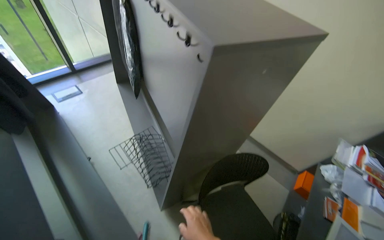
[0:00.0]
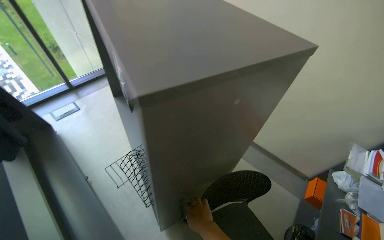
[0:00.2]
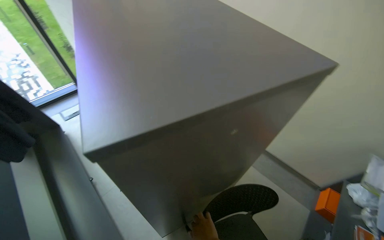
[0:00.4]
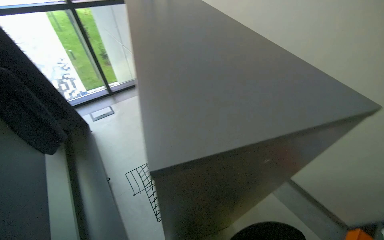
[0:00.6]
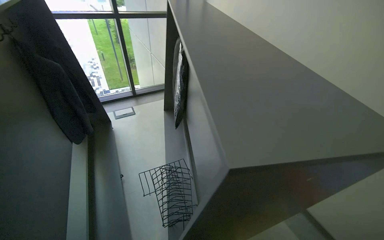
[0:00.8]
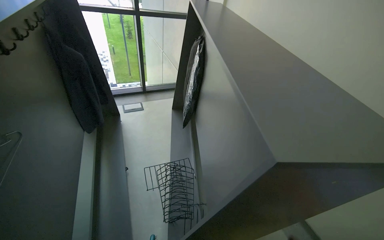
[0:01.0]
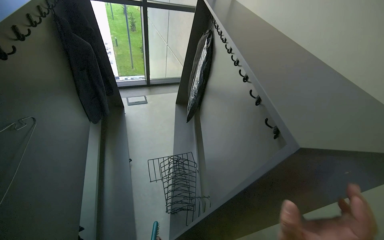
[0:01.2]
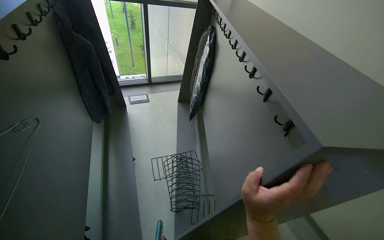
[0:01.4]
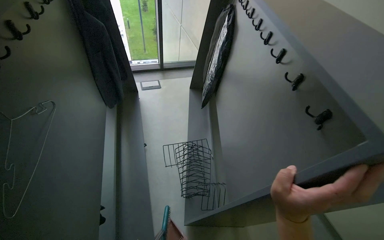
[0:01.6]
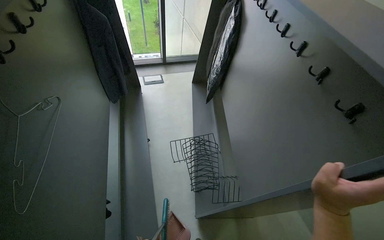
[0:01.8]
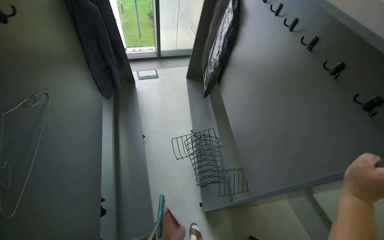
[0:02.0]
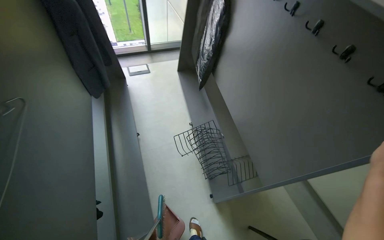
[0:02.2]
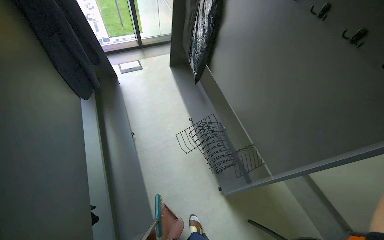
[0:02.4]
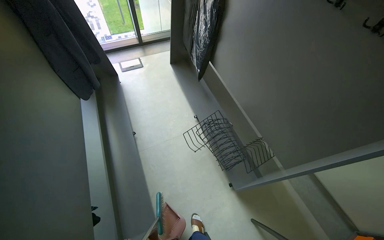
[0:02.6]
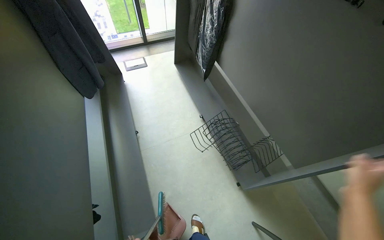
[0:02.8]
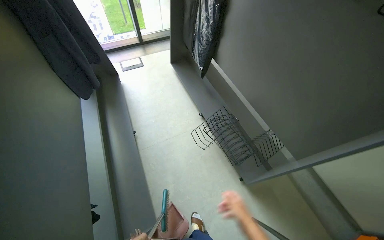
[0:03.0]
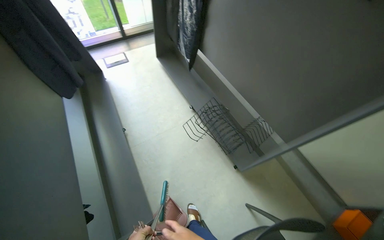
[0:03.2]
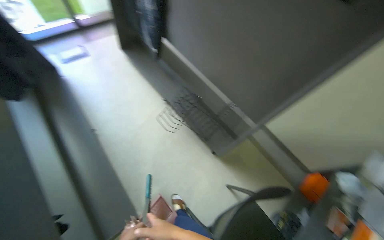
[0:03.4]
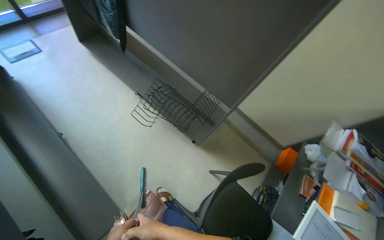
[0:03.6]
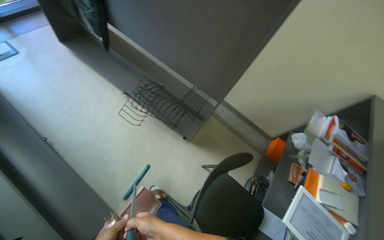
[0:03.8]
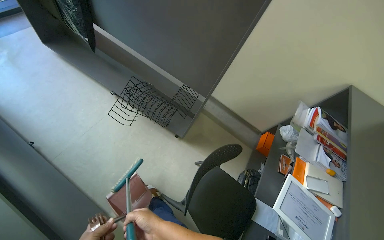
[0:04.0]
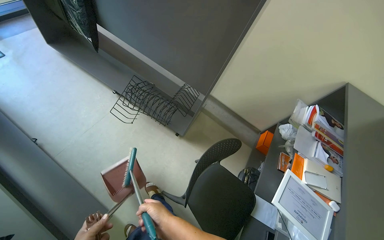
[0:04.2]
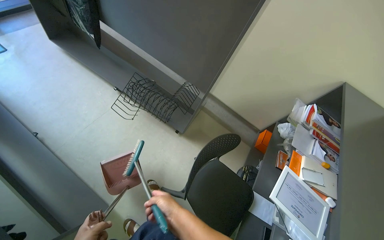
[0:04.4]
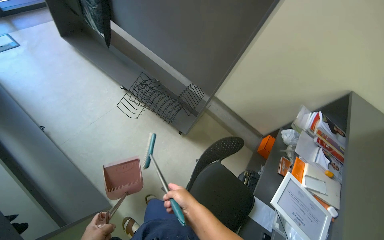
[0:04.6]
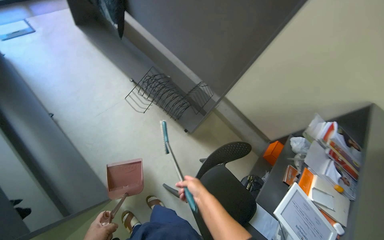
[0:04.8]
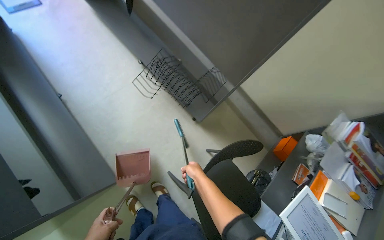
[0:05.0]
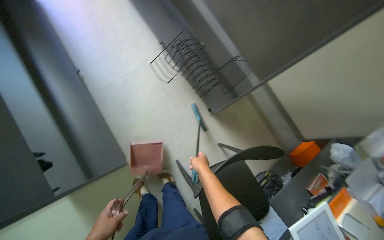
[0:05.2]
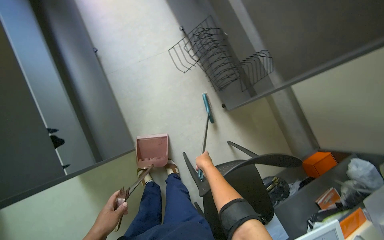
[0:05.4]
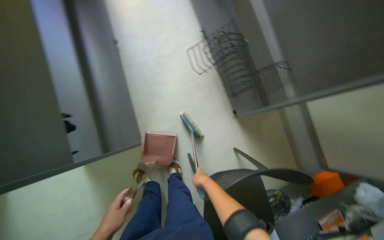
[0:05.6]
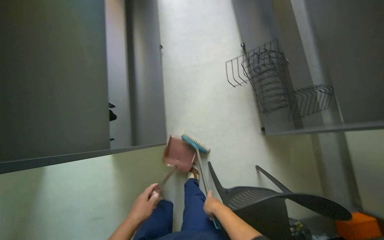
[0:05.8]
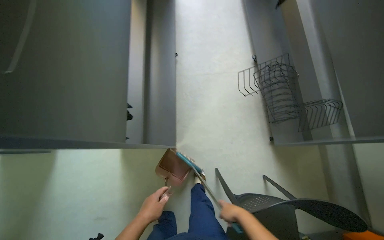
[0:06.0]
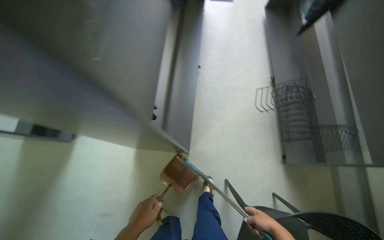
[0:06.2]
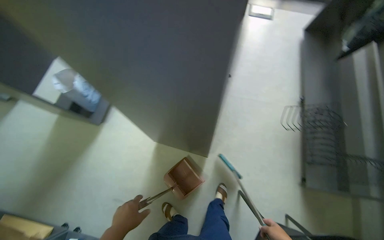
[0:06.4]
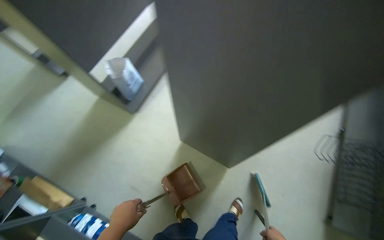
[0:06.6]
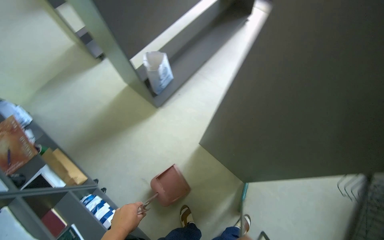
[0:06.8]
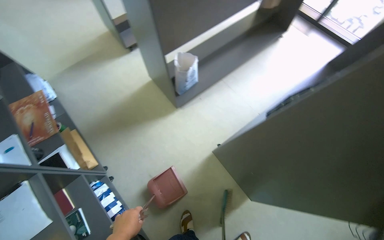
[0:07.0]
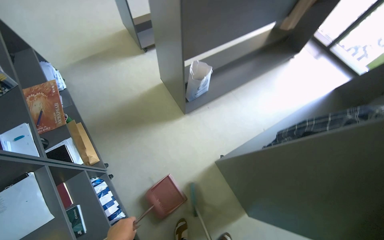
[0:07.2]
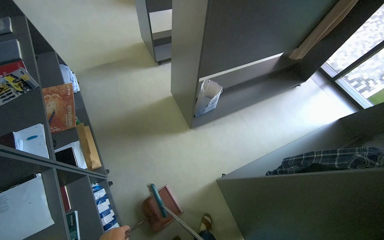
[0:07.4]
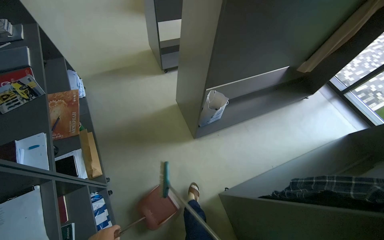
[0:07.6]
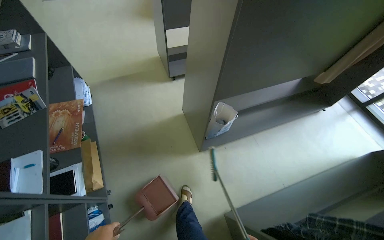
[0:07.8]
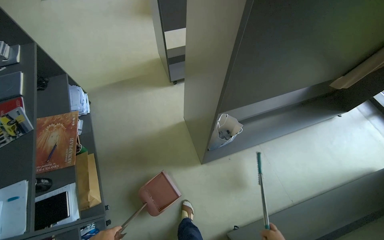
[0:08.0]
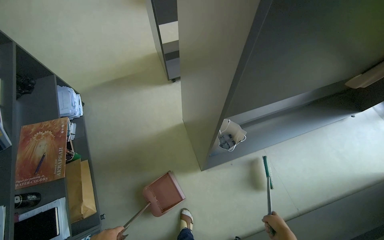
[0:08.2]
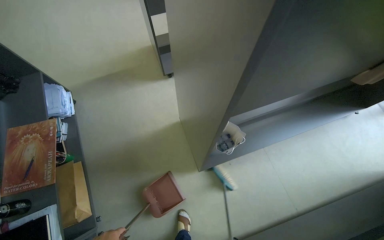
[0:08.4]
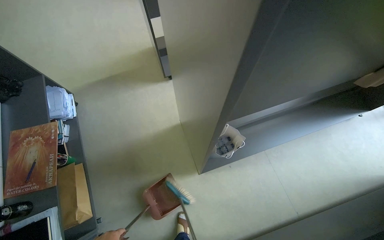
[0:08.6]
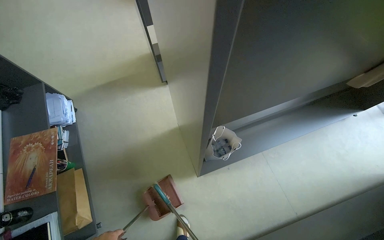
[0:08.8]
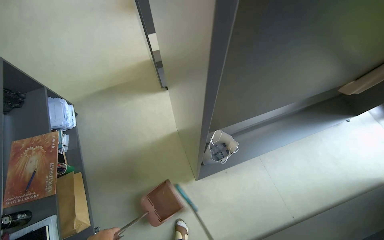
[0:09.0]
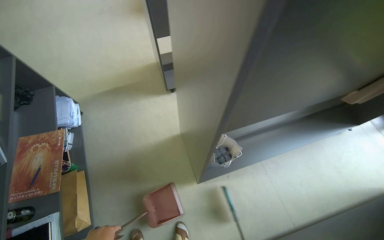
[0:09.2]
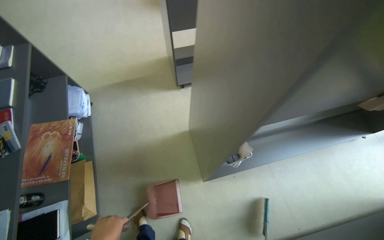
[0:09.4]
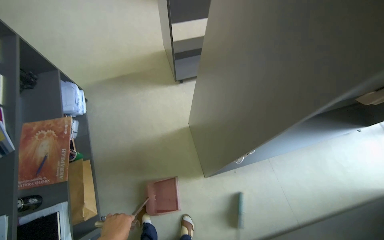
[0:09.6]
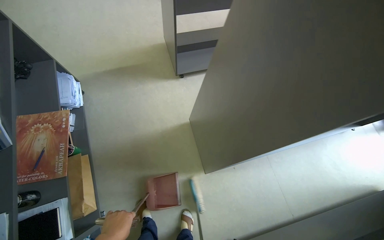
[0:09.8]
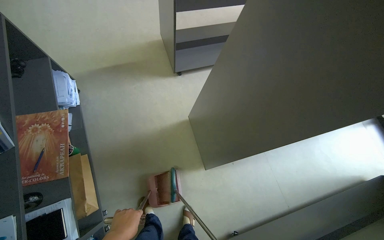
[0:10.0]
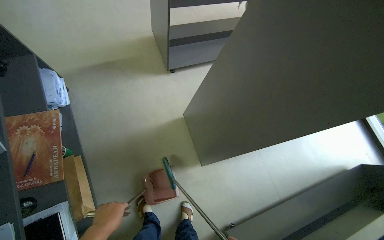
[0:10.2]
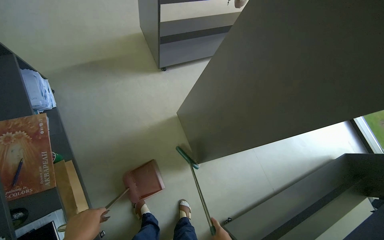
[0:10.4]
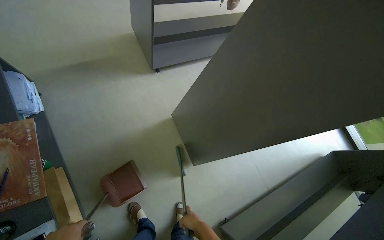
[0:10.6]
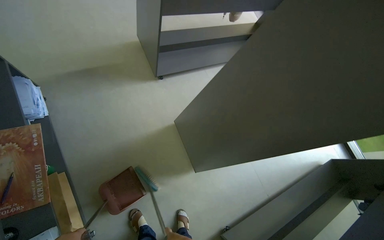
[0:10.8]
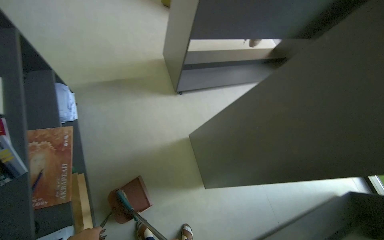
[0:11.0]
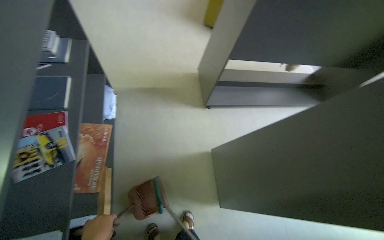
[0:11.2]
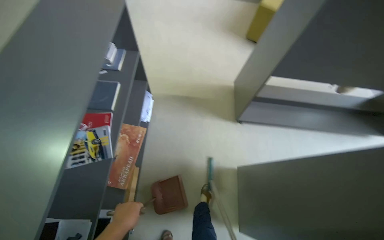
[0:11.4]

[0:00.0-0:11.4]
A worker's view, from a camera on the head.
Job: sweeping floor.
The whole recording: Sweeping office floor. The worker sweeps the office floor with a broom and dustpan.
0:00.0 to 0:01.4: The wearer's head swings about 25 degrees to the left.
0:01.4 to 0:02.8: The camera pitches downward, by roughly 15 degrees.
0:02.8 to 0:04.2: The head rotates some 35 degrees to the right.
0:04.2 to 0:05.6: The head turns to the left by roughly 35 degrees. The view tilts some 15 degrees downward.
0:05.6 to 0:07.2: The camera travels roughly 90 cm. The head turns to the left by approximately 75 degrees. The wearer looks about 20 degrees further upward.
0:07.2 to 0:08.6: The camera travels approximately 60 cm.
0:10.0 to 0:11.4: The wearer looks some 20 degrees further to the left. The camera pitches upward, by some 10 degrees.

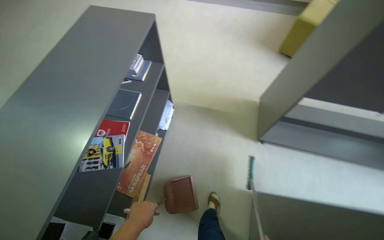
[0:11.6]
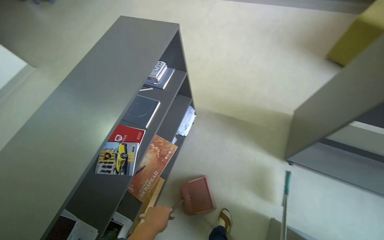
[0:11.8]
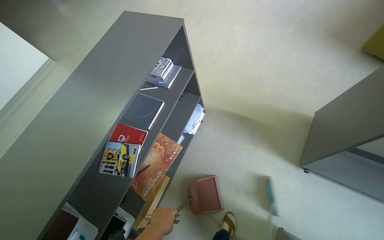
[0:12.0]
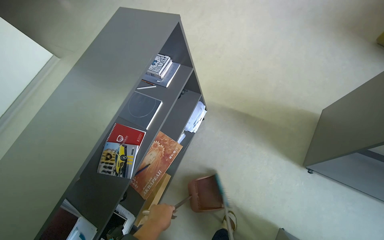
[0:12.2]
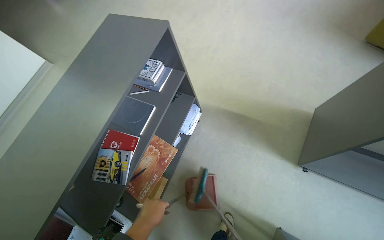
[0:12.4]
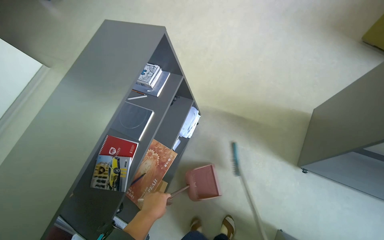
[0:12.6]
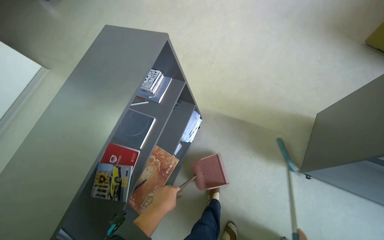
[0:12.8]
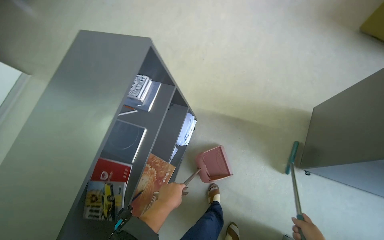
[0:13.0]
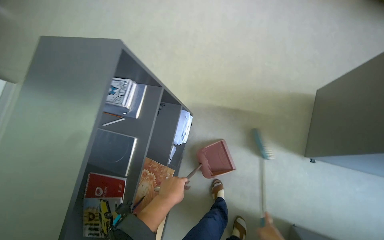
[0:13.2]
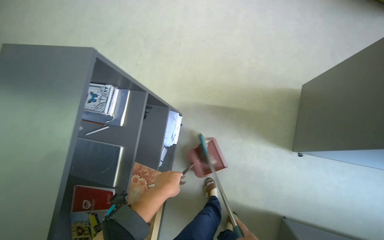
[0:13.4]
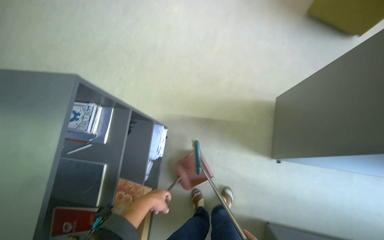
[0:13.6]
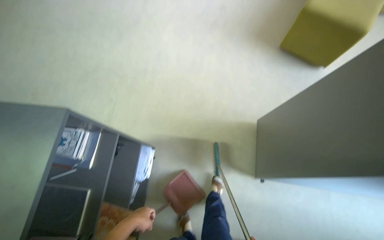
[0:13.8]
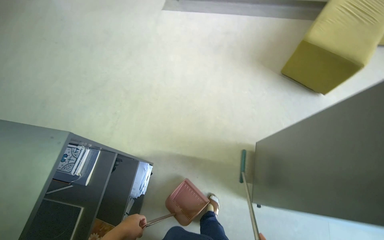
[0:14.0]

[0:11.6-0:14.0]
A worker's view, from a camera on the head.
Job: sweeping floor.
The whole recording: Sweeping office floor. The worker sweeps the office floor with a broom and dustpan.
0:11.6 to 0:12.8: The view pans to the left by roughly 15 degrees. The left hand travels to the right by approximately 15 cm.
0:12.8 to 0:14.0: The head turns to the right by some 15 degrees.

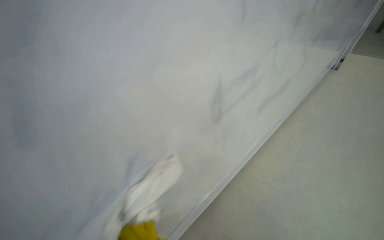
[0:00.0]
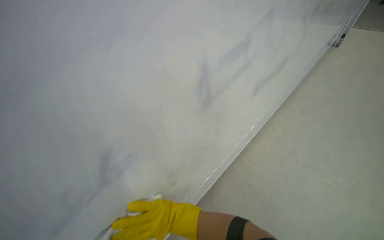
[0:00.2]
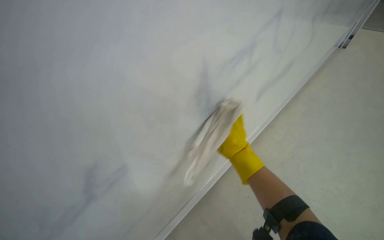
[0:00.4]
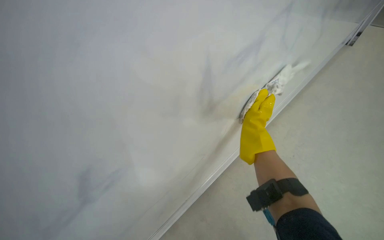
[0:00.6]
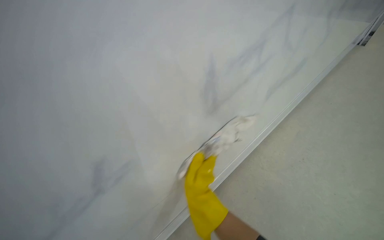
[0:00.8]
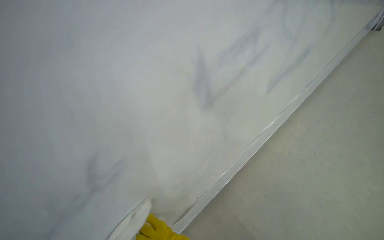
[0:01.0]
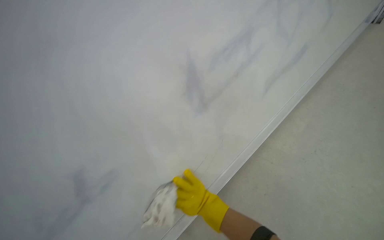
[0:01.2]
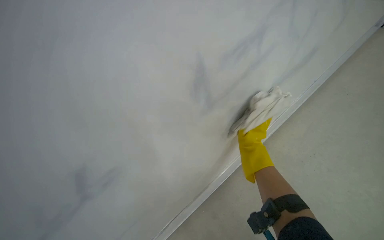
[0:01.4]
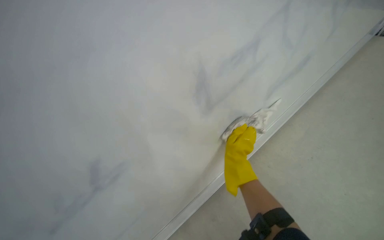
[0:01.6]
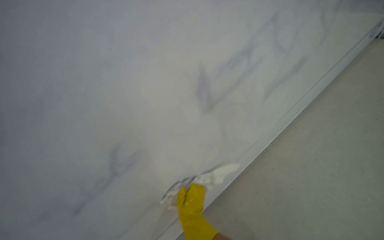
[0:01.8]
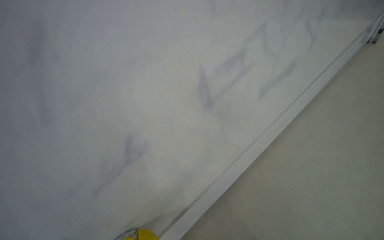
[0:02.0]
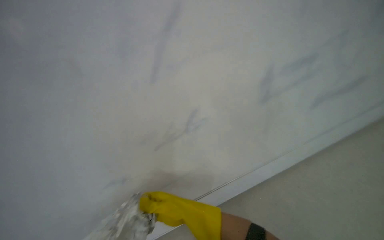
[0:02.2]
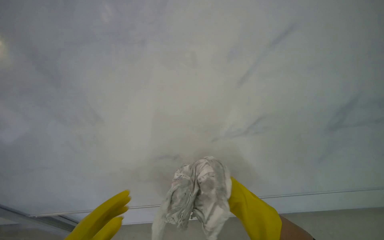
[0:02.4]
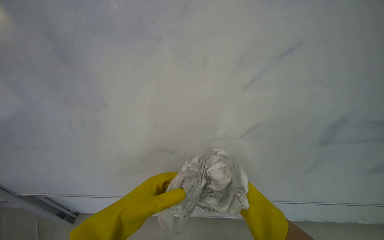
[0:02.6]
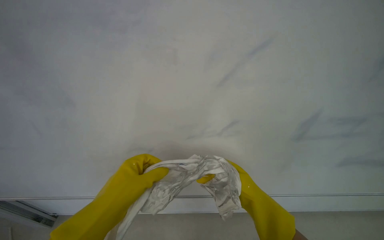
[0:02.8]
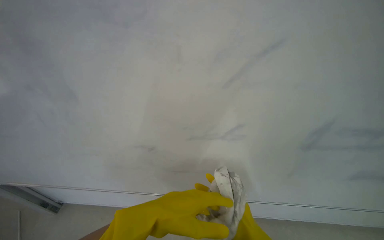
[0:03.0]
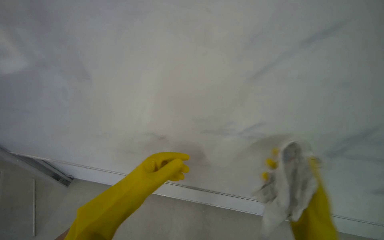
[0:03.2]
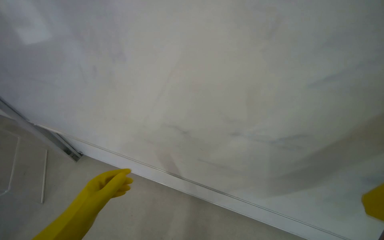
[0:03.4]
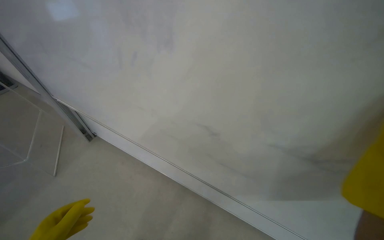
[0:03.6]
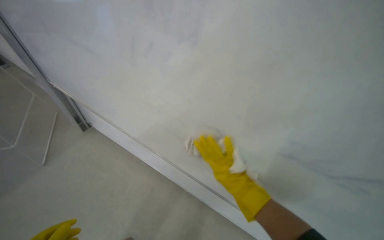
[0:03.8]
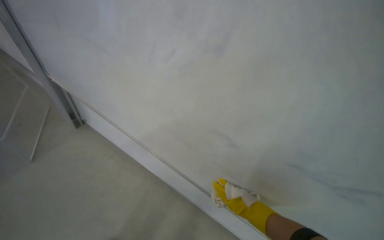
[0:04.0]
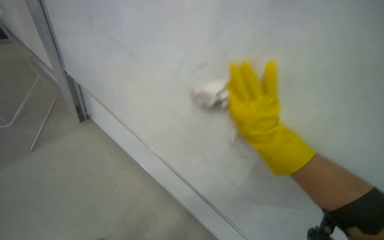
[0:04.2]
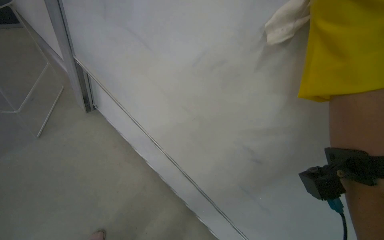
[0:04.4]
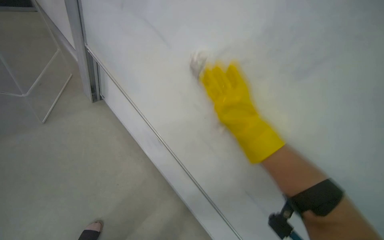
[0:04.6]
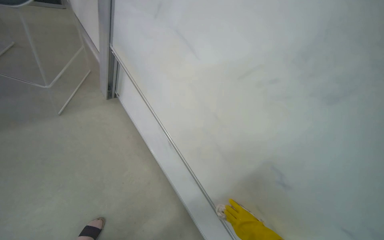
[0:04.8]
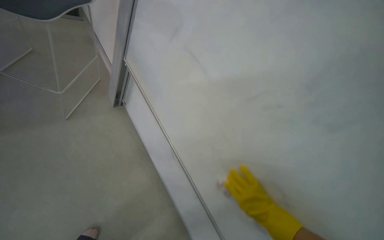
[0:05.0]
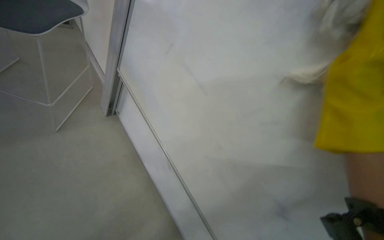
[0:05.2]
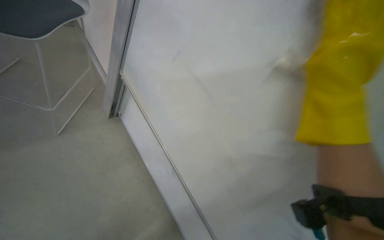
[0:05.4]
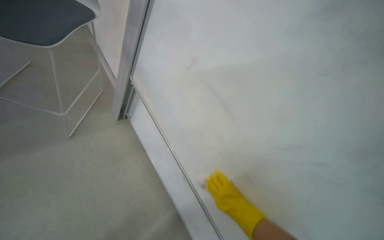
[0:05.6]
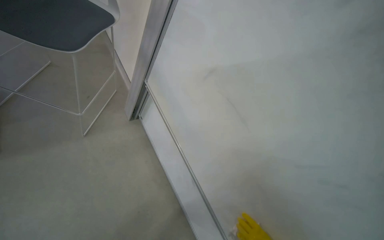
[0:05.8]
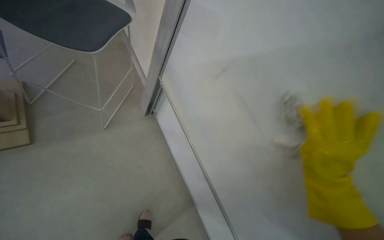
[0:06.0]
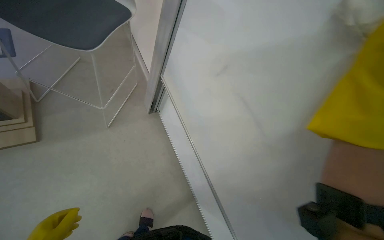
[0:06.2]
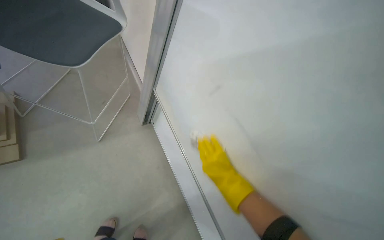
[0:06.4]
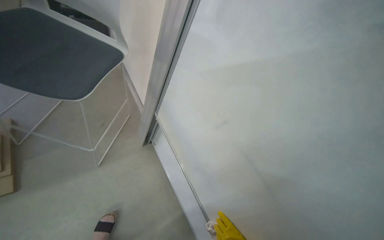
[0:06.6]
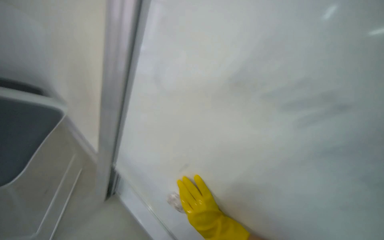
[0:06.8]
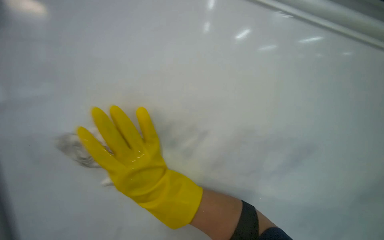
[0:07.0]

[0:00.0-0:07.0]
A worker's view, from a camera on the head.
Job: wiping surfaces.
The whole recording: Cleaning whiteboard surface. The worker cleans the whiteboard surface with a cloth.
0:05.6 to 0:07.0: The head rotates roughly 45 degrees to the right. The wearer looks some 15 degrees further upward.
